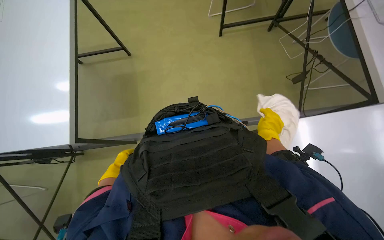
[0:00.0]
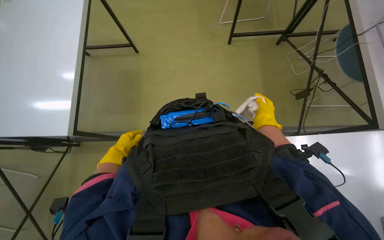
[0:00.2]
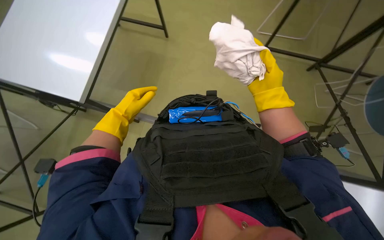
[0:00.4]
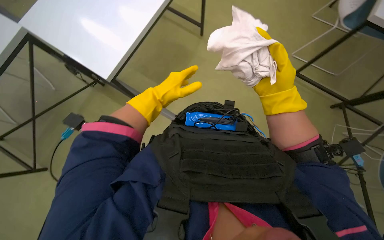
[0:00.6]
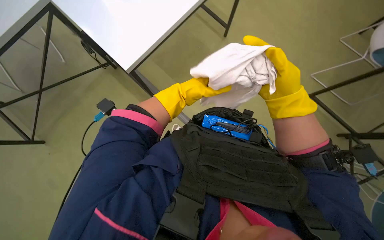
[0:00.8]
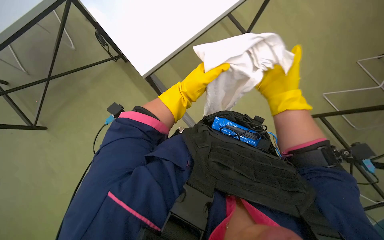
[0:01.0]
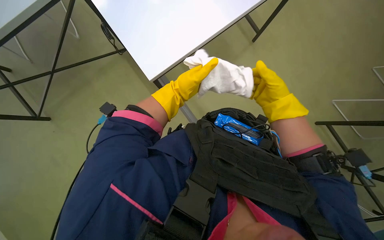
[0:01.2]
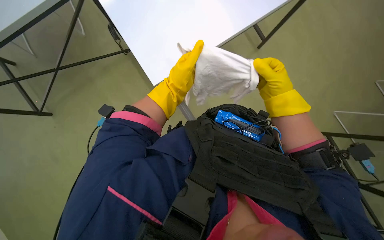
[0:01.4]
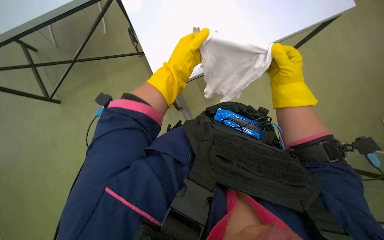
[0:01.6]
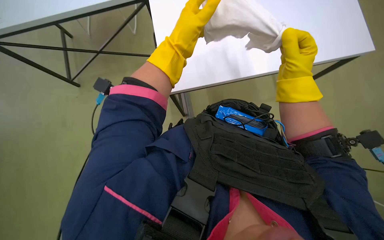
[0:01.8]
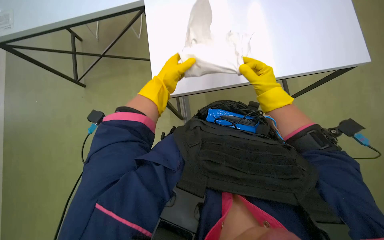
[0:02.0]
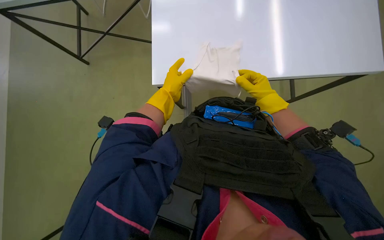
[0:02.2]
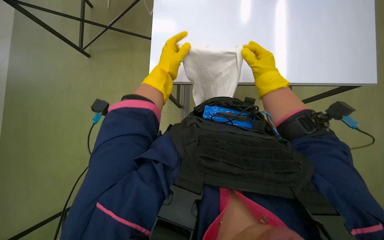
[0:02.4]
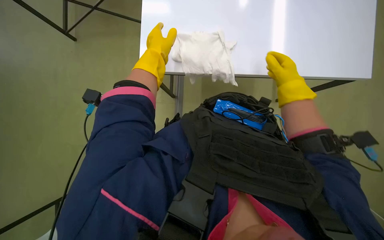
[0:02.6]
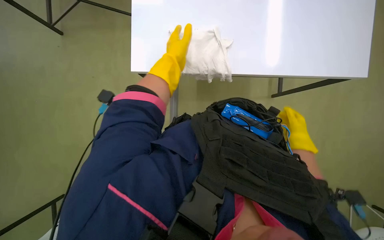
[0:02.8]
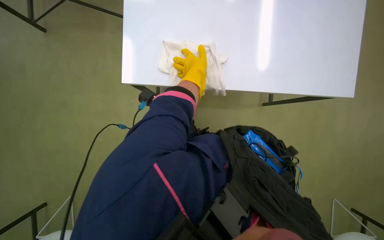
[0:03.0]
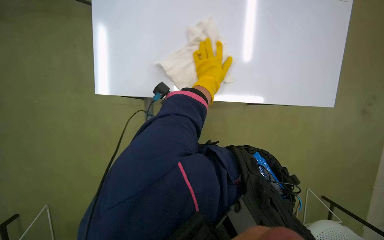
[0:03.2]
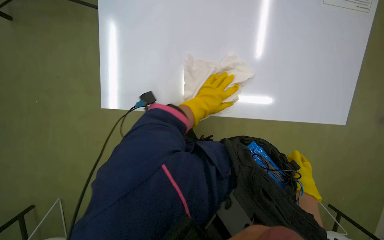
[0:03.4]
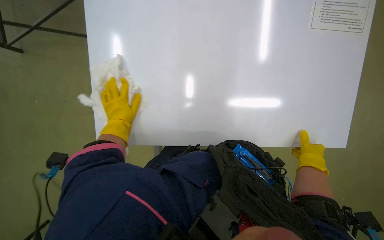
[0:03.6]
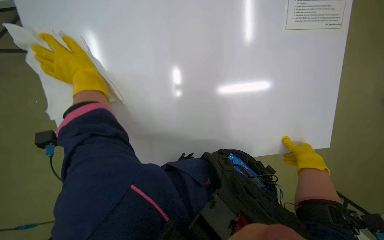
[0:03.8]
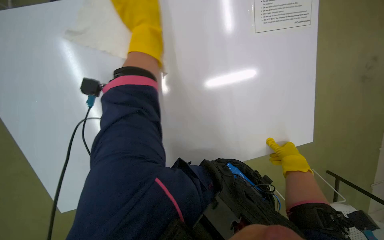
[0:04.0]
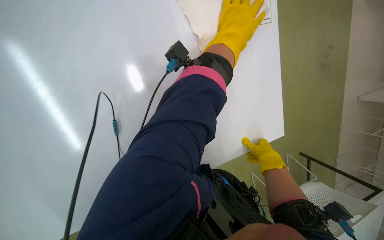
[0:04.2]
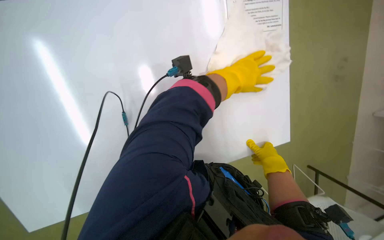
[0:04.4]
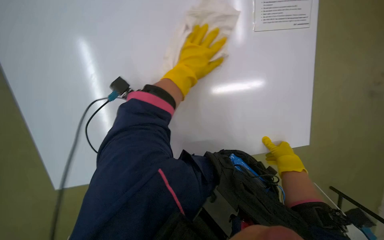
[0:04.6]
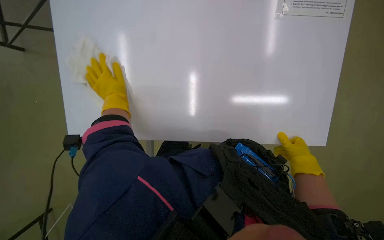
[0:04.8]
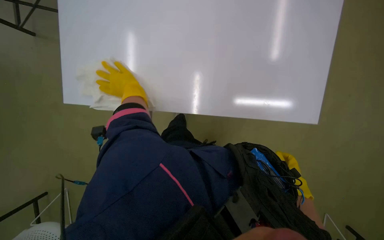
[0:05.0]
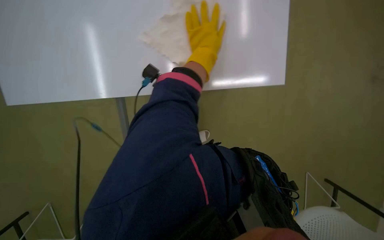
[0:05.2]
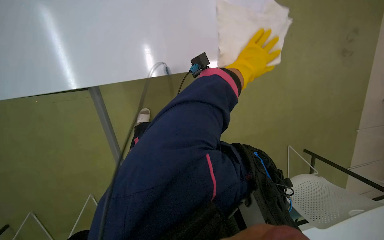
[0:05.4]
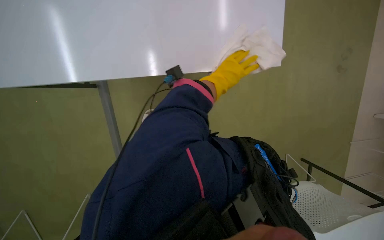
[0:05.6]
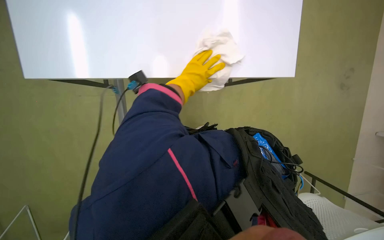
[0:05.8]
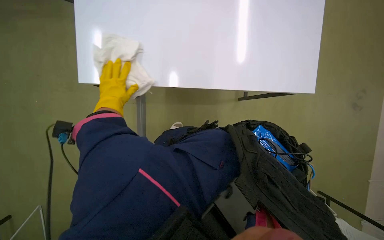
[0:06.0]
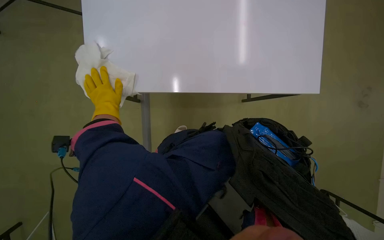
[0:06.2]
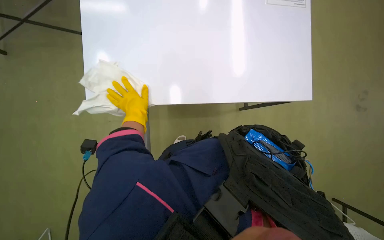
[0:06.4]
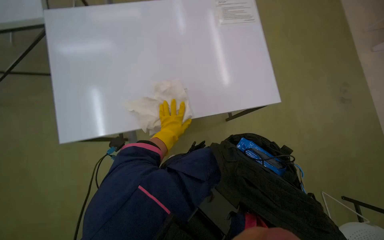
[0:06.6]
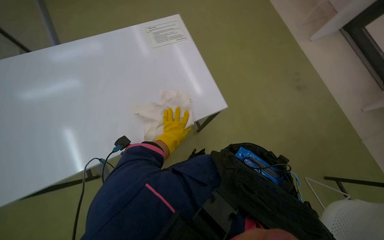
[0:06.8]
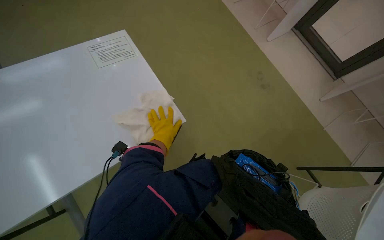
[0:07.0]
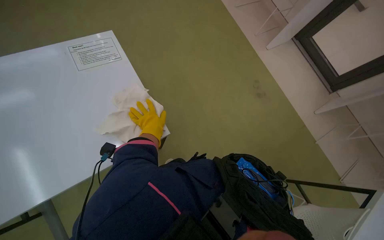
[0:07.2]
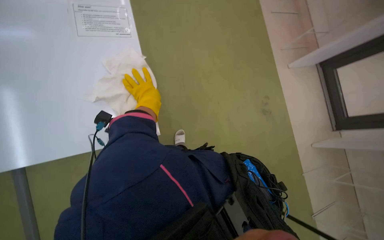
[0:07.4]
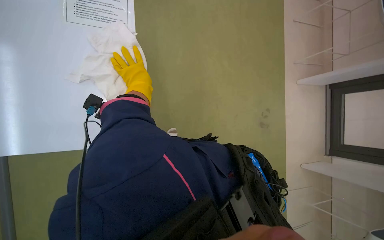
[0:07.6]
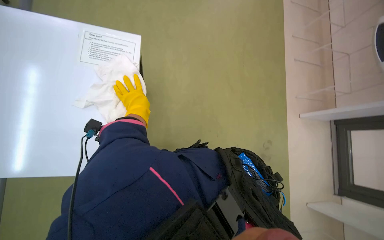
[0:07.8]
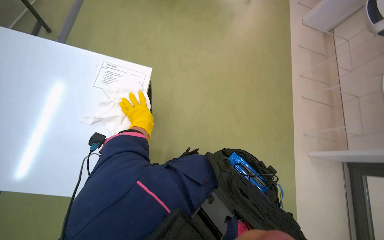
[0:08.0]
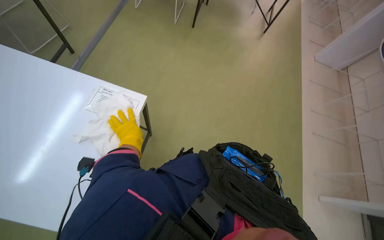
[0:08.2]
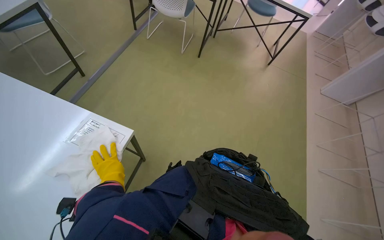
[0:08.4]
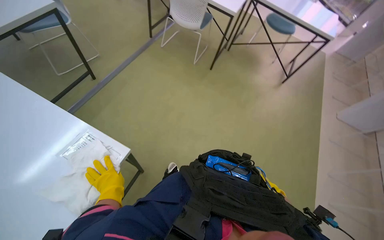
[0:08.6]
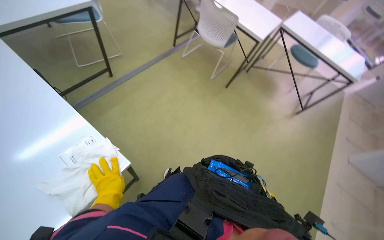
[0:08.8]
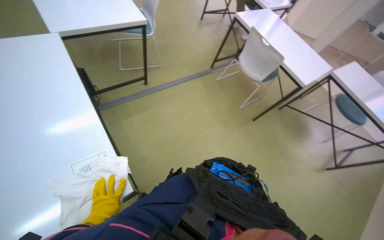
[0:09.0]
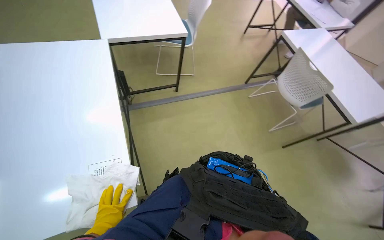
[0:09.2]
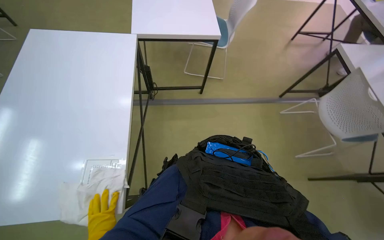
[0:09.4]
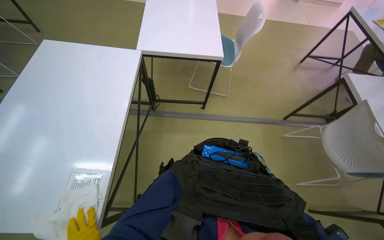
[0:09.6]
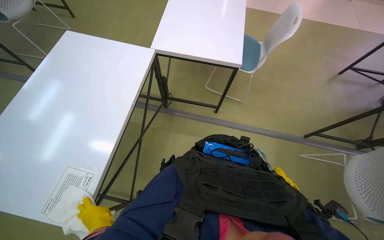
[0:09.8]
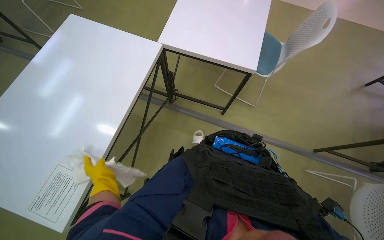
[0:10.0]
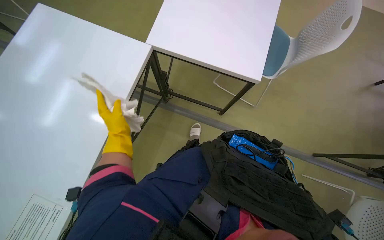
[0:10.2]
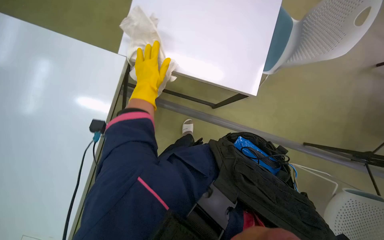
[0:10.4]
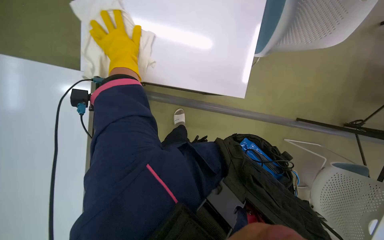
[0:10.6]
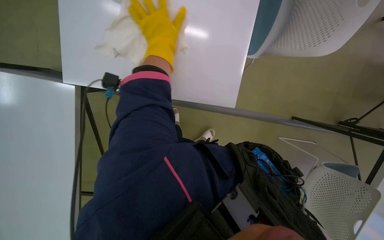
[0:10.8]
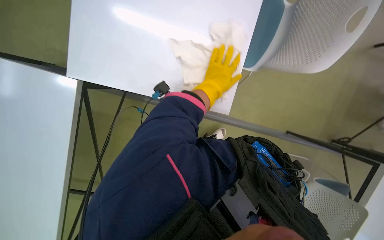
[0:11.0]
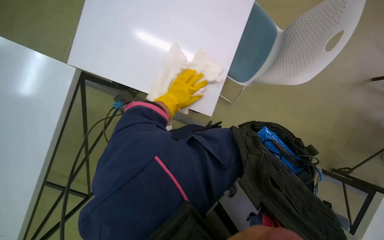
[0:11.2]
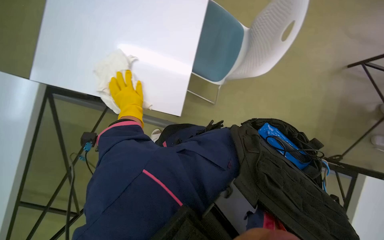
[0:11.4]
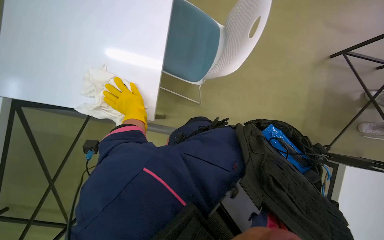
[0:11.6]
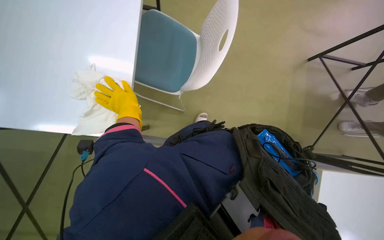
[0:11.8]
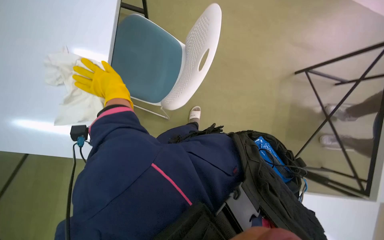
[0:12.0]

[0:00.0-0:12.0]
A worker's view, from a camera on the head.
Job: wiping surfaces.
The whole recording: Wiping office desks. The worker wipes down multiple office desks with a cloth.
0:00.0 to 0:01.6: The right hand shifts some 30 cm up the picture and nearer to the camera.
0:03.0 to 0:04.4: The wearer looks some 20 degrees further upward.
0:07.6 to 0:09.0: The wearer looks some 45 degrees further to the left. The wearer looks some 40 degrees further upward.
0:09.0 to 0:10.4: The wearer moves some 70 cm. The wearer's head swings approximately 55 degrees to the left.

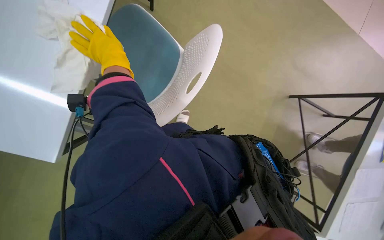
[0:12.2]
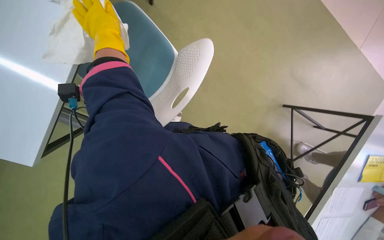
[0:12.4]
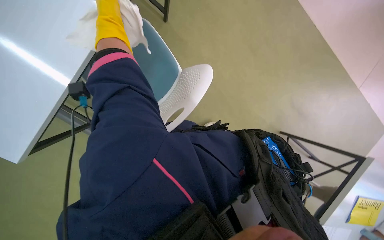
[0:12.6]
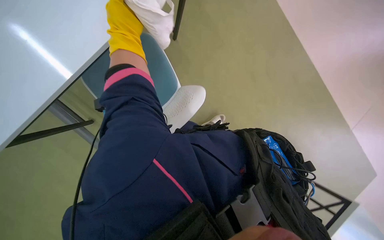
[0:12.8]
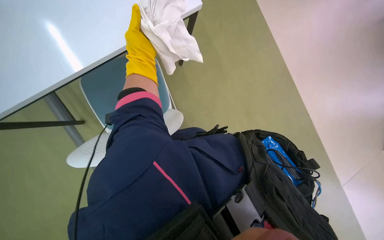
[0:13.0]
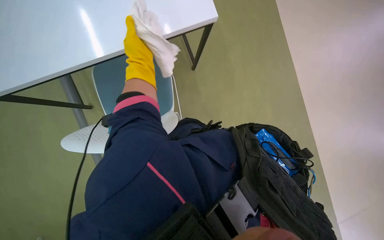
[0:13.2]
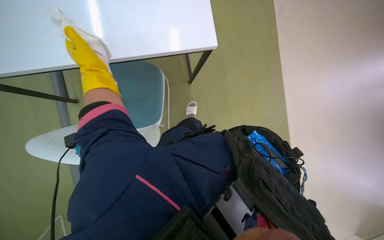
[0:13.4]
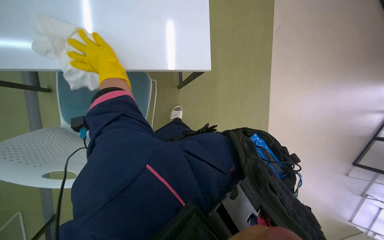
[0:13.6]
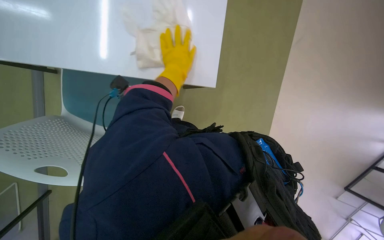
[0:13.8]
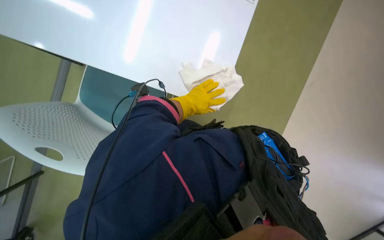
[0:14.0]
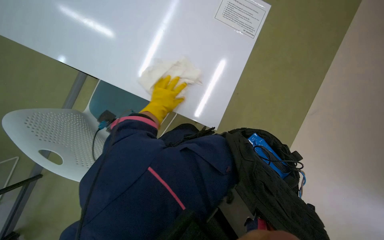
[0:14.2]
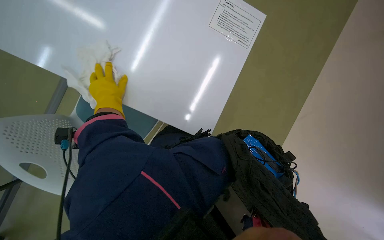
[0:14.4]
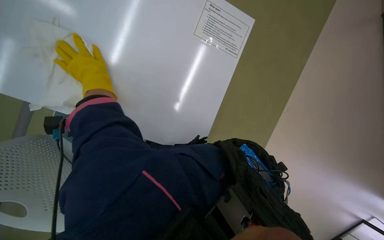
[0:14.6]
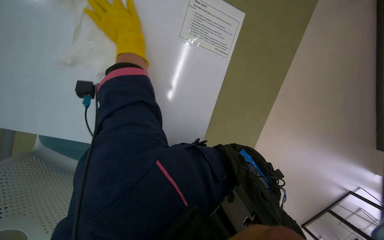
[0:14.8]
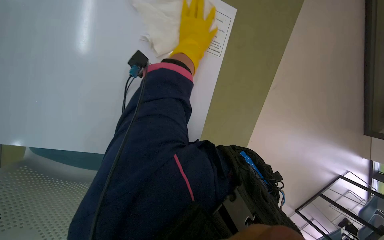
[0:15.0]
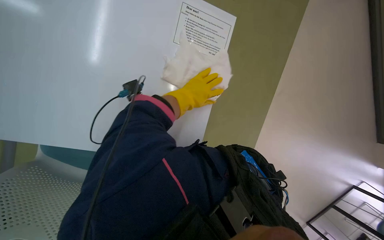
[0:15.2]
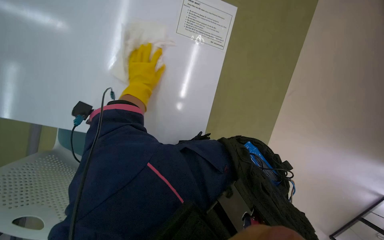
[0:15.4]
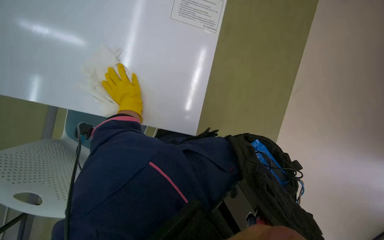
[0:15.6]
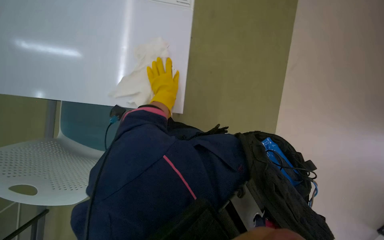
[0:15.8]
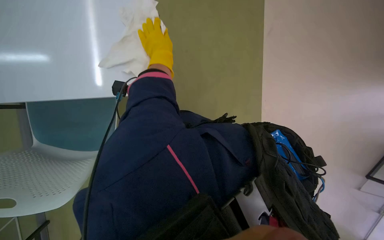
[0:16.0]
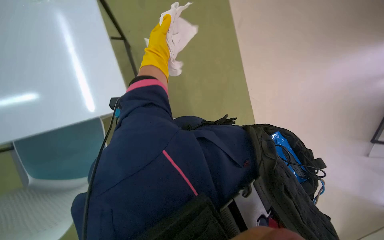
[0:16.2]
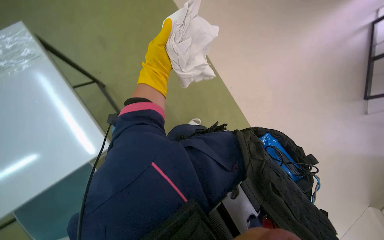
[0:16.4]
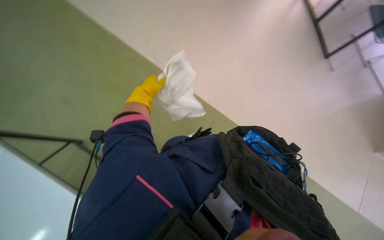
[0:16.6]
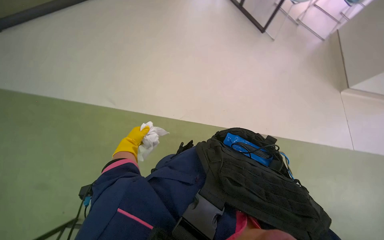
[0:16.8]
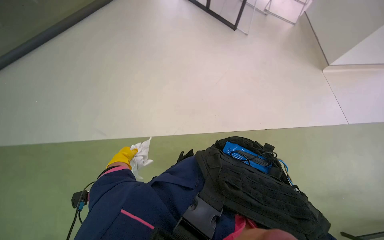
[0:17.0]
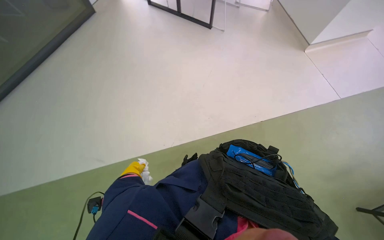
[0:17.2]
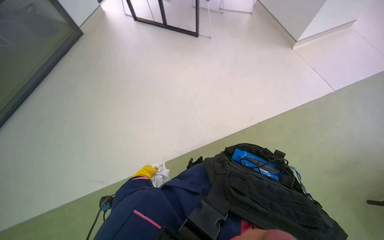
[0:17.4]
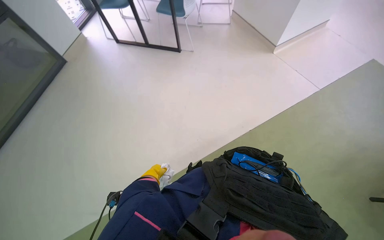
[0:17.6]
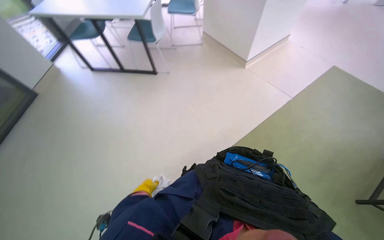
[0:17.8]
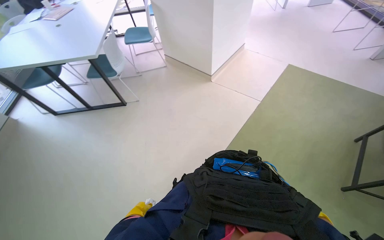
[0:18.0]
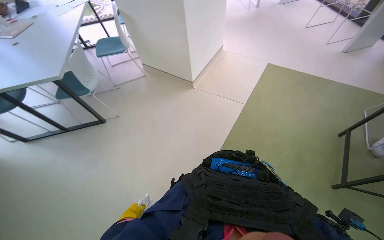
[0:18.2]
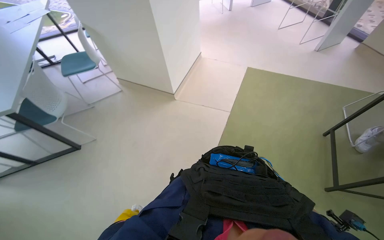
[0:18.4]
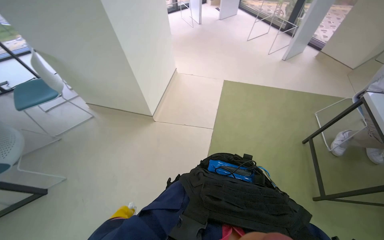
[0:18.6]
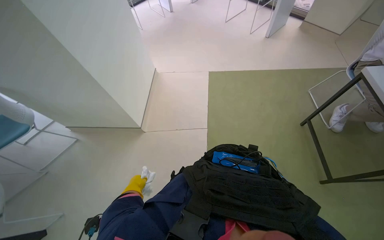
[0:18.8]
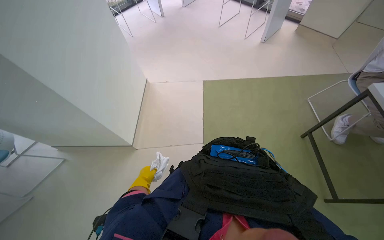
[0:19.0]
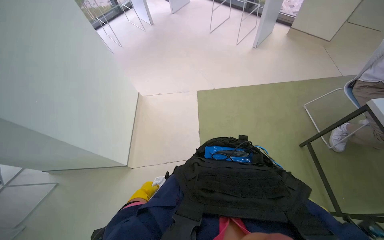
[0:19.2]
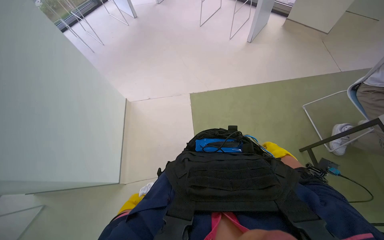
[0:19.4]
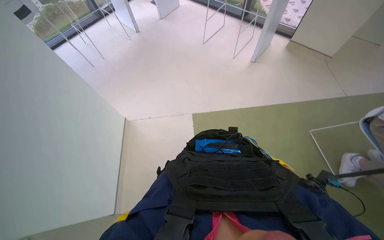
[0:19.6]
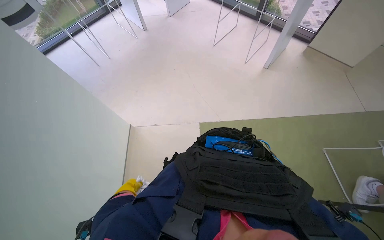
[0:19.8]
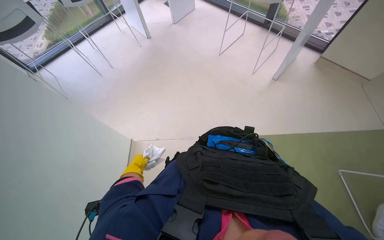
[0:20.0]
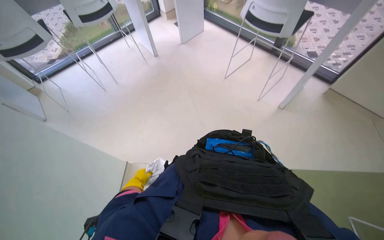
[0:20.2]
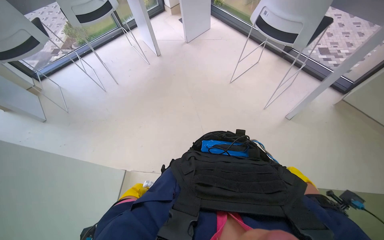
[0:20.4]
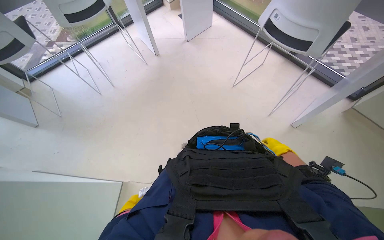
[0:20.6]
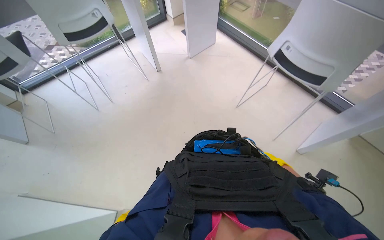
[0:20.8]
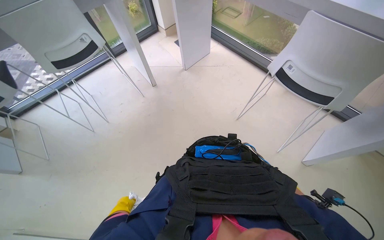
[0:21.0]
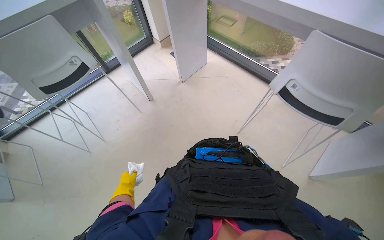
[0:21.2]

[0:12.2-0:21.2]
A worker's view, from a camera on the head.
Job: wiping surfaces.
The whole recording: Wiping office desks. The worker wipes down multiple office desks with a cloth.
0:12.2 to 0:13.8: The left hand goes left and right, some 15 cm each way, reversing 2 times.
0:13.8 to 0:15.2: The left hand moves some 15 cm to the left and comes back.
0:15.2 to 0:16.6: The camera sweeps to the left, by about 25 degrees. The left hand travels to the left by about 15 cm.
0:16.6 to 0:18.2: The wearer looks about 25 degrees further upward. The scene turns some 70 degrees counterclockwise in the picture.
0:18.2 to 0:19.8: The camera is carried about 2 m. The head rotates about 25 degrees to the right.
0:19.8 to 0:21.2: The head travels roughly 1.5 m.
